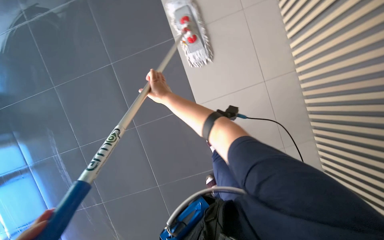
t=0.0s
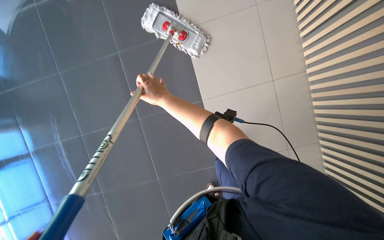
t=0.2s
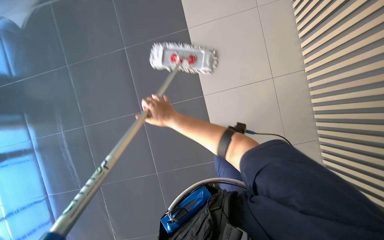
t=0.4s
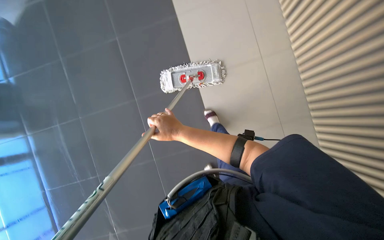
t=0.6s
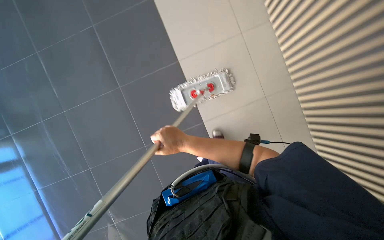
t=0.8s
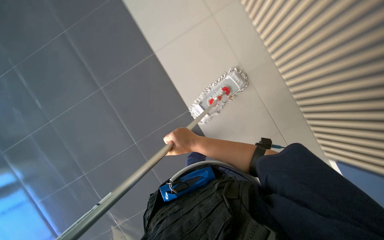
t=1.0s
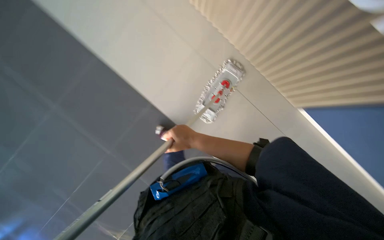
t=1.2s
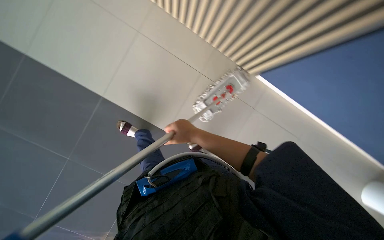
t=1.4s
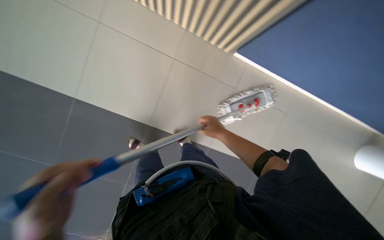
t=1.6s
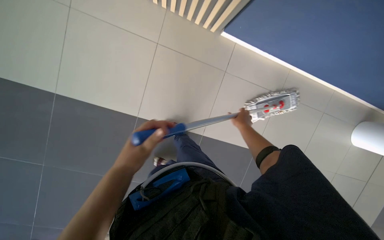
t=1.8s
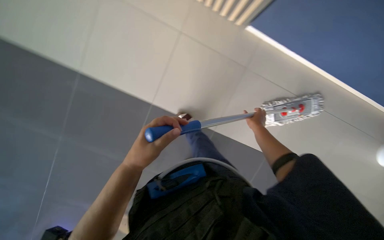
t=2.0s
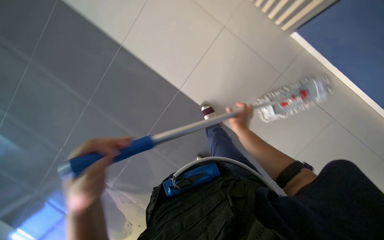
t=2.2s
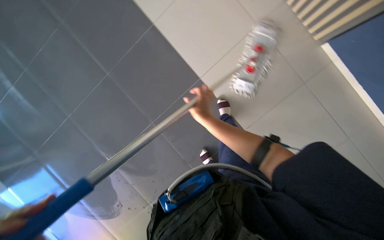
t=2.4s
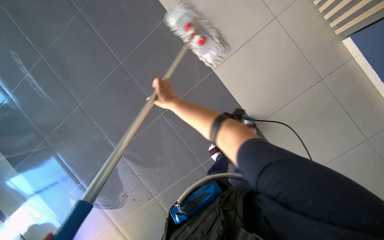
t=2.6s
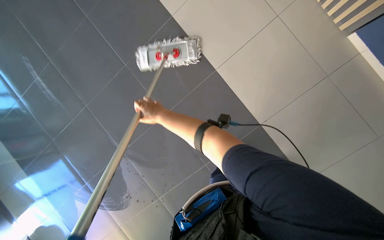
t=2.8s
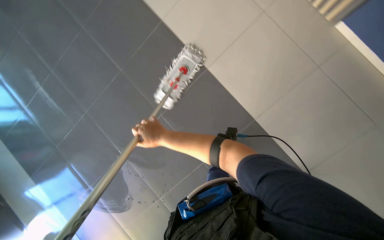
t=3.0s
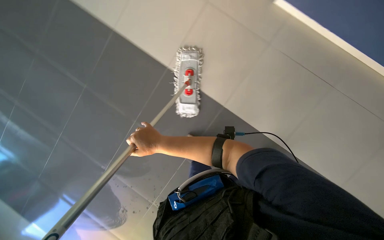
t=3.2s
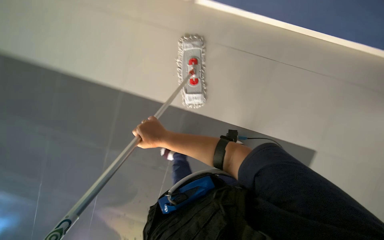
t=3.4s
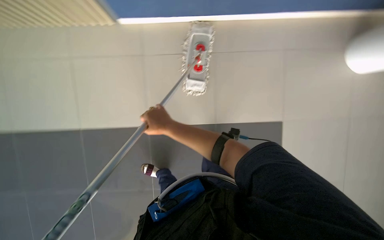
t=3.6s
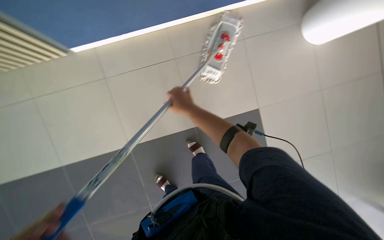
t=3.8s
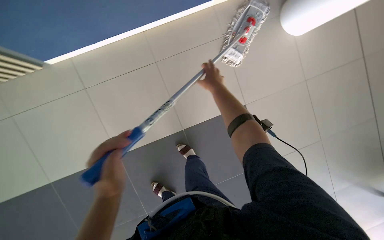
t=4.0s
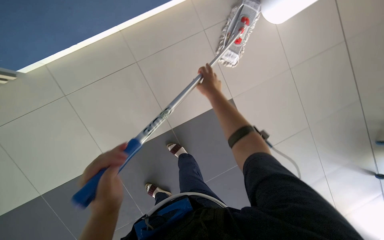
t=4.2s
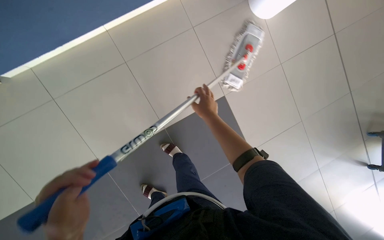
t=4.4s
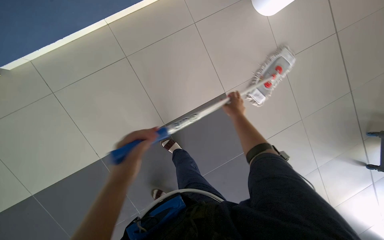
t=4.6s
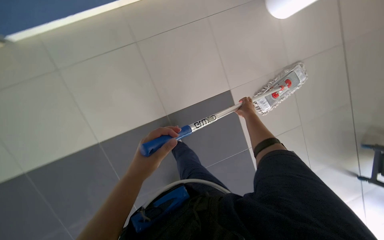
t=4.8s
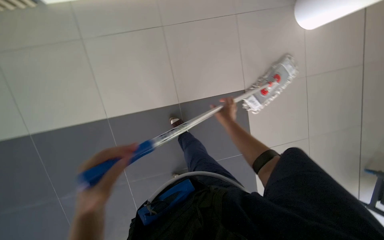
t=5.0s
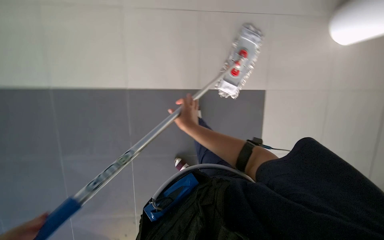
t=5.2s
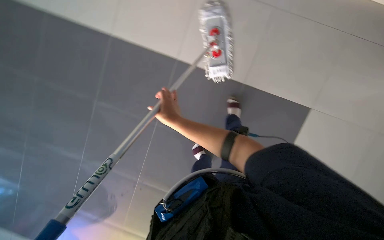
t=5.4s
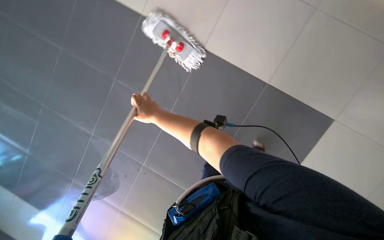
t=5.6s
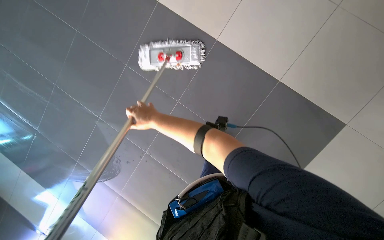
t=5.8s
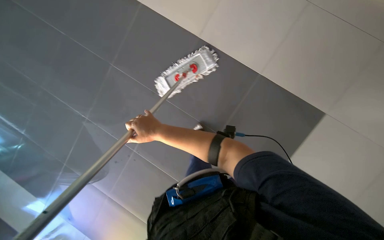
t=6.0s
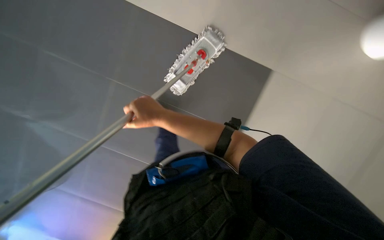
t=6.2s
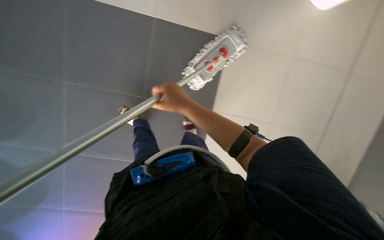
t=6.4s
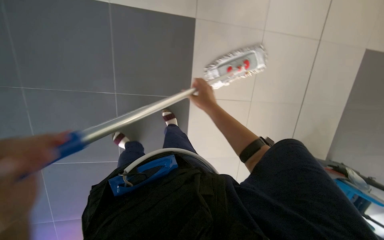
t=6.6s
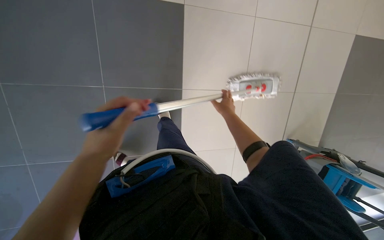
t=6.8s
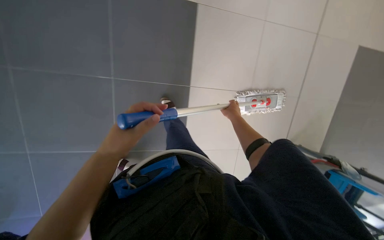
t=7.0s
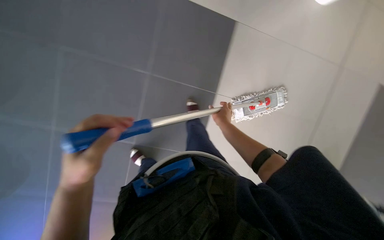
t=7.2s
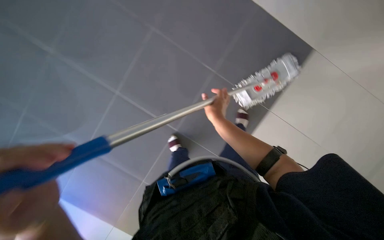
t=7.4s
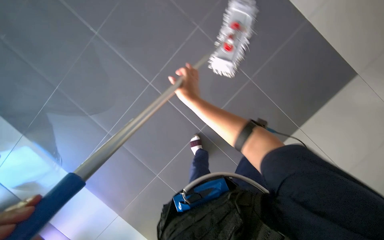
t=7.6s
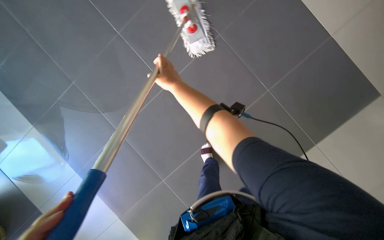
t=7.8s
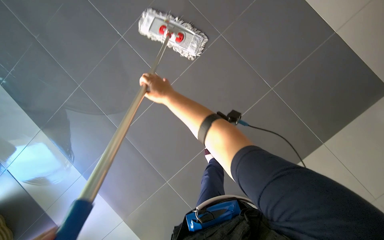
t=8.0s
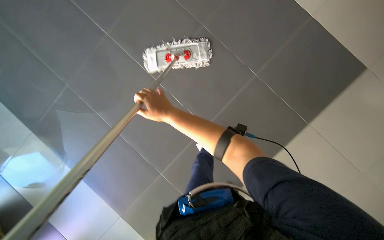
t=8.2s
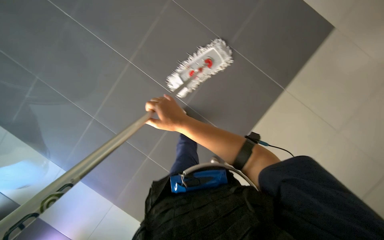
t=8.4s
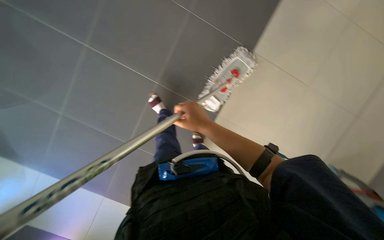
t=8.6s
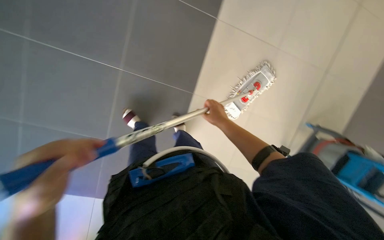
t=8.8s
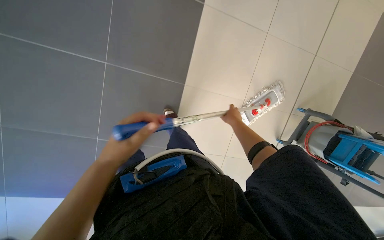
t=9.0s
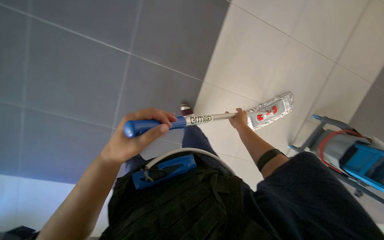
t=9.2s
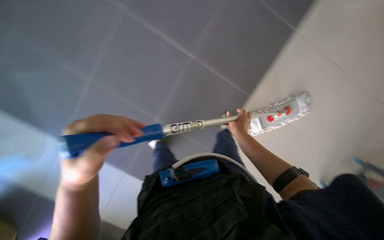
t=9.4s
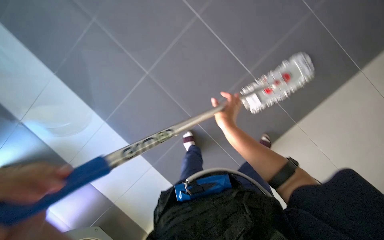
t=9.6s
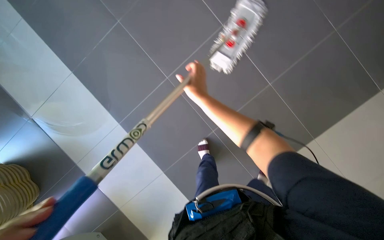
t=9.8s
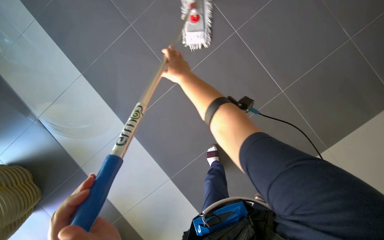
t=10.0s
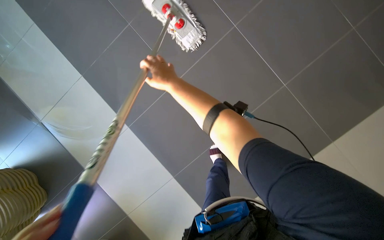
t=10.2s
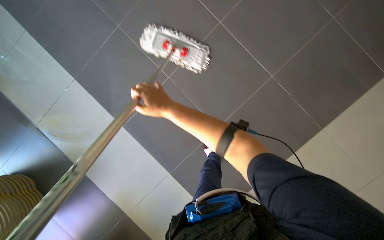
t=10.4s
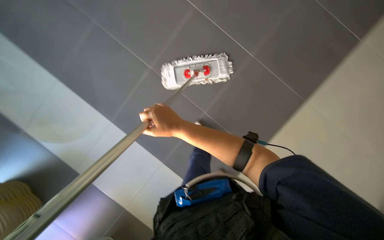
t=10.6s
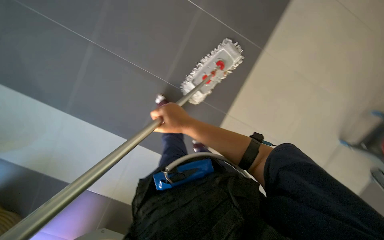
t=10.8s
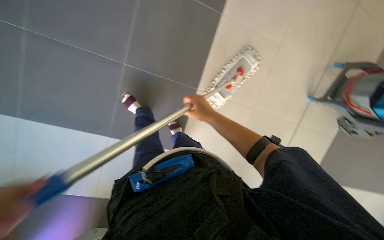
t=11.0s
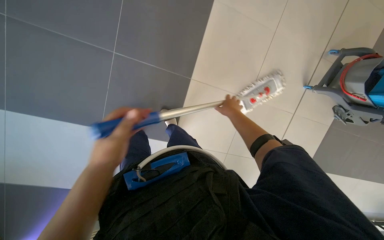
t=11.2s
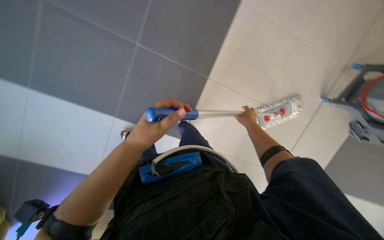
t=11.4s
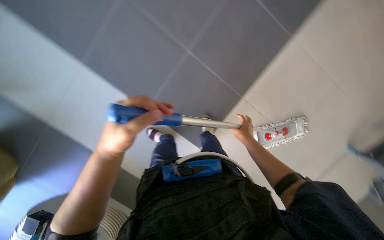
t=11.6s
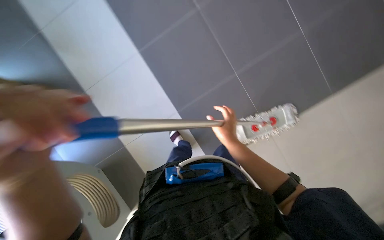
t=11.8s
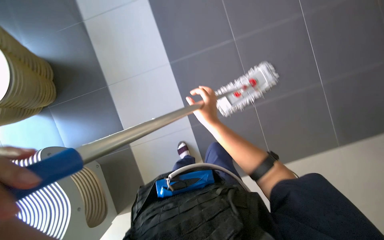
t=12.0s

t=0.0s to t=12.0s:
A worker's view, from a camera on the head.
Job: mopping floor.
The whole recording: Mopping tiled floor. The worker prepares the mop, mops the tiled floor, and then cleans and reassembles the mop.
t=0.0s to t=1.6s: The view tilts roughly 25 degrees upward. The scene turns some 25 degrees counterclockwise in the picture.
t=3.0s to t=4.4s: The right hand moves to the right, some 25 cm.
t=4.4s to t=6.0s: The scene rotates counterclockwise by roughly 45 degrees.
t=9.0s to t=10.4s: The wearer moves approximately 40 cm. The scene turns approximately 35 degrees counterclockwise in the picture.

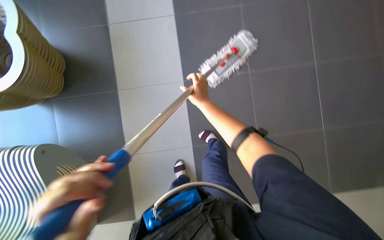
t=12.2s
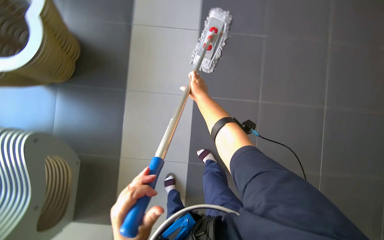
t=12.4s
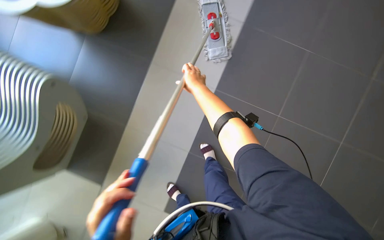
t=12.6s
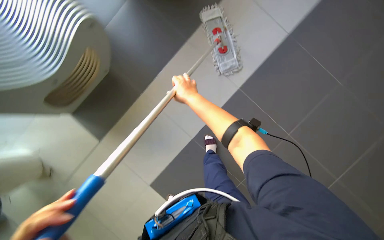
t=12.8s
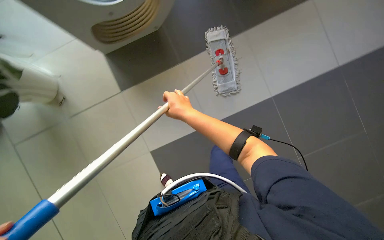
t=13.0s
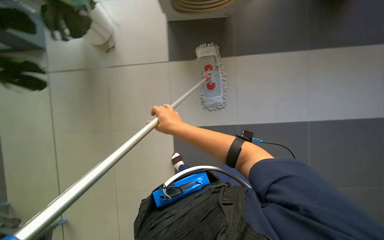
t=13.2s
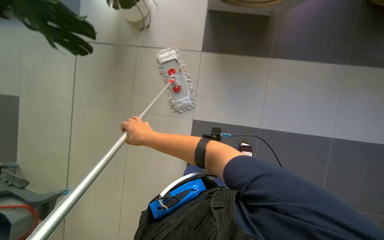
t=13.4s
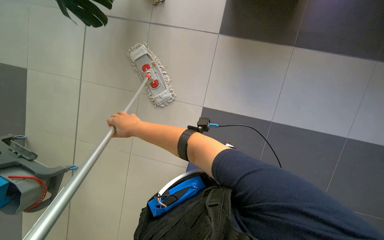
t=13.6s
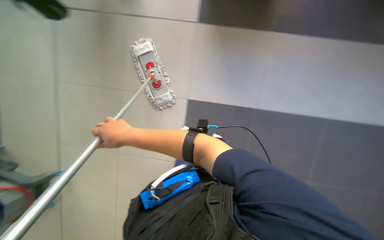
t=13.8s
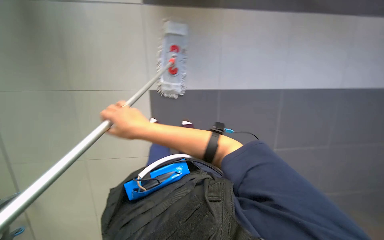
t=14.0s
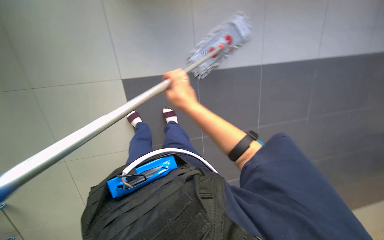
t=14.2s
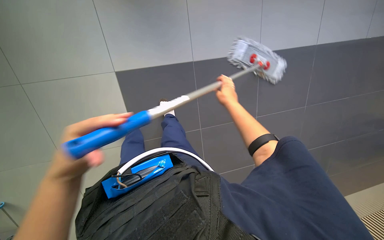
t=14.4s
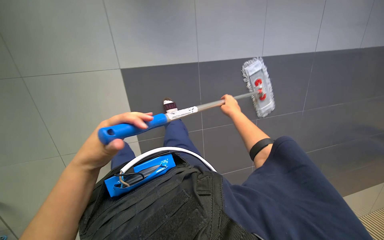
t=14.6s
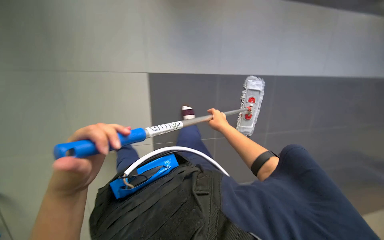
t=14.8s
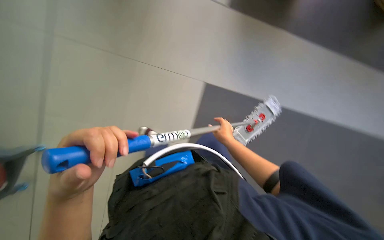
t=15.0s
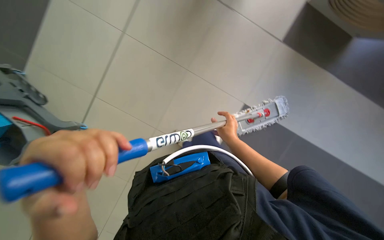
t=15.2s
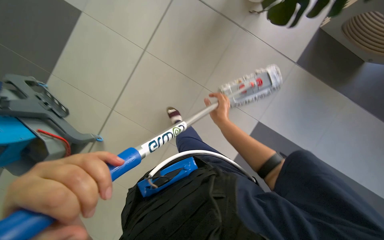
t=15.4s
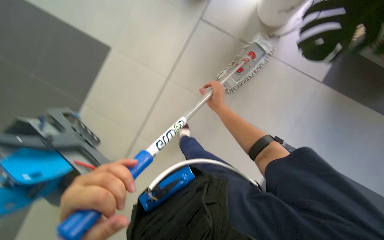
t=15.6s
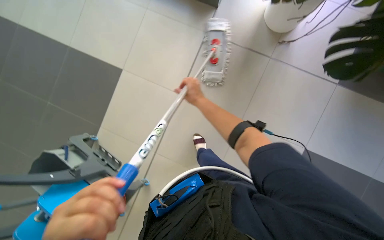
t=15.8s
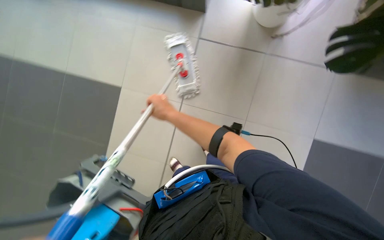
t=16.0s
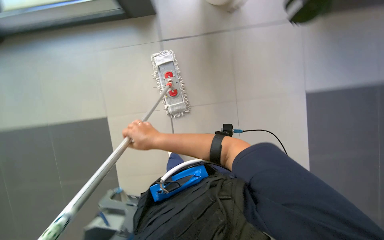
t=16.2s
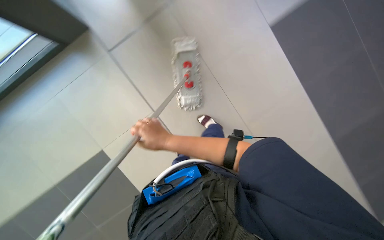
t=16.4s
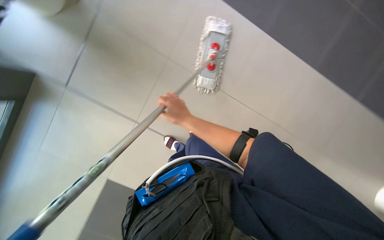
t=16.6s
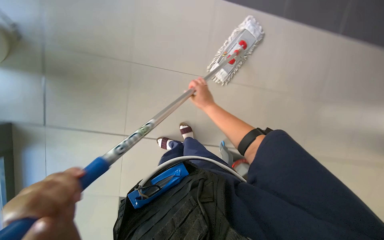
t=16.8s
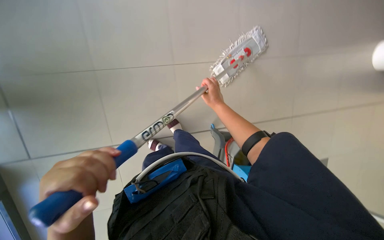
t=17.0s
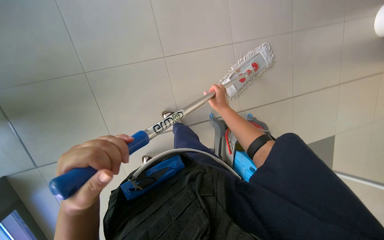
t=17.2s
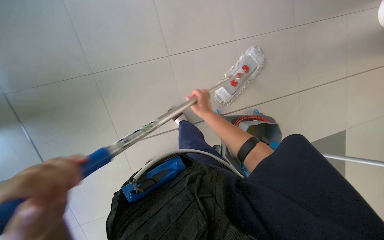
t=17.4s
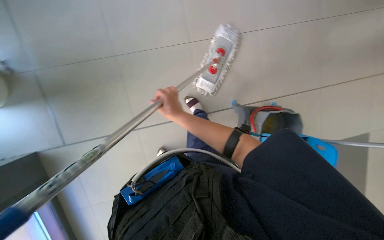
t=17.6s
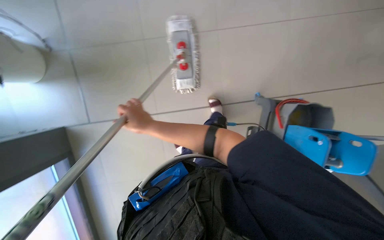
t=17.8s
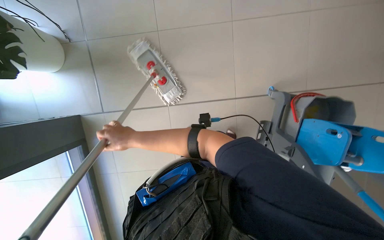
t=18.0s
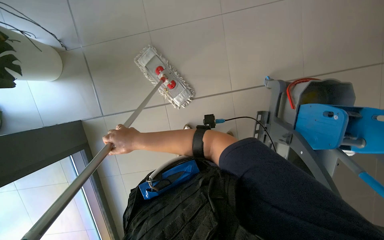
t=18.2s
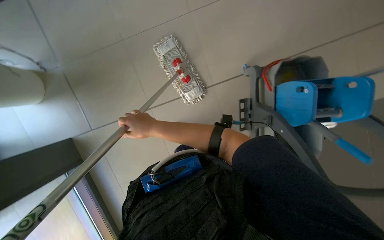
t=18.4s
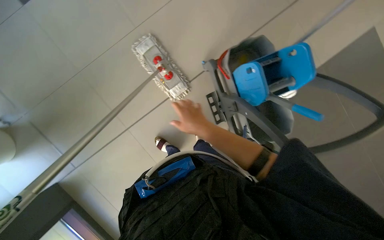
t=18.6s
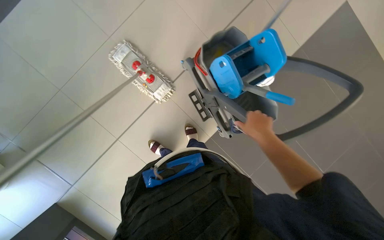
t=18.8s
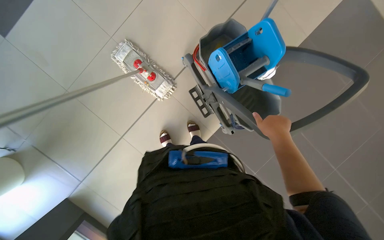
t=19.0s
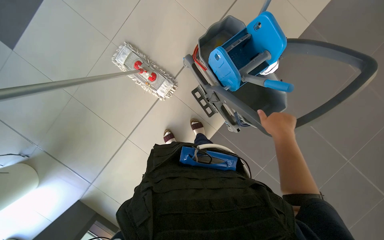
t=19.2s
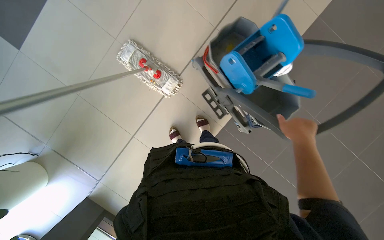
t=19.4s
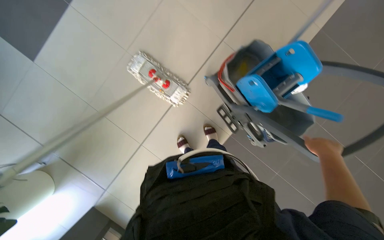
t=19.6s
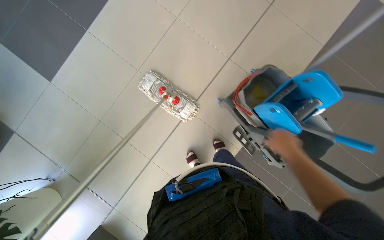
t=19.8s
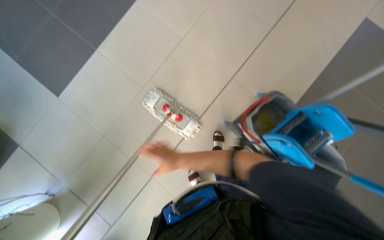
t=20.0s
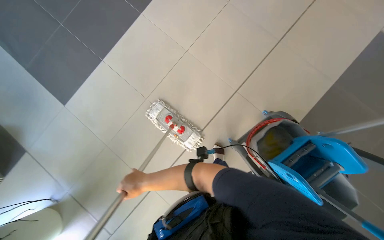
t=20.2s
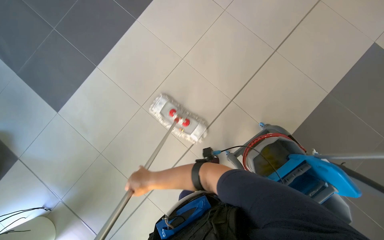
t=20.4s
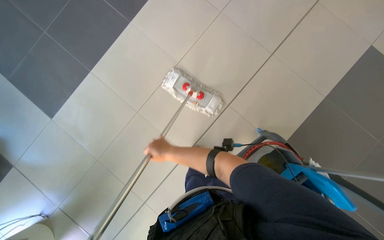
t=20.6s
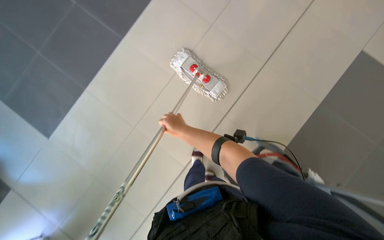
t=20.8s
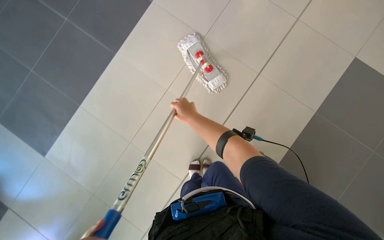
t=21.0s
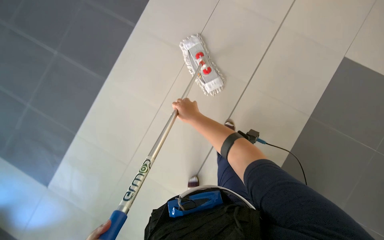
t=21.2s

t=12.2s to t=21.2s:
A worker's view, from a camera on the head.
Job: mopping floor.
The whole recording: Mopping tiled floor. The worker prepares the mop, mops the tiled floor, and then cleans and reassembles the mop.
t=12.2s to t=13.8s: The view swings approximately 15 degrees to the right. The view tilts about 25 degrees upward. The right hand heads down the picture, covering approximately 10 cm.
t=13.8s to t=15.2s: The right hand shifts about 50 cm farther from the camera and to the right.
t=15.2s to t=16.6s: The scene turns about 25 degrees counterclockwise in the picture. The right hand moves to the left and up the picture, approximately 30 cm.
t=16.6s to t=18.2s: The right hand is displaced nearer to the camera and to the left by roughly 20 cm.
t=18.2s to t=19.8s: The scene rotates counterclockwise by roughly 40 degrees.
